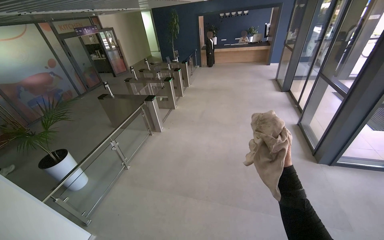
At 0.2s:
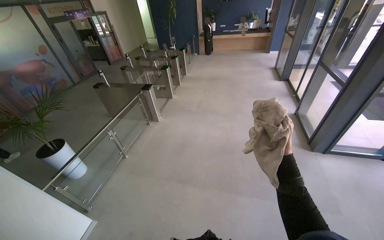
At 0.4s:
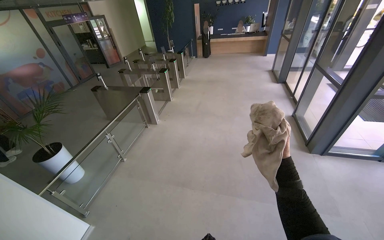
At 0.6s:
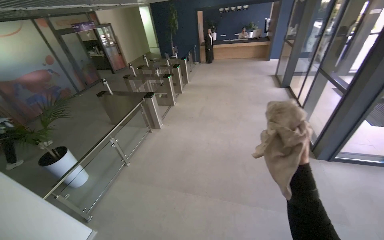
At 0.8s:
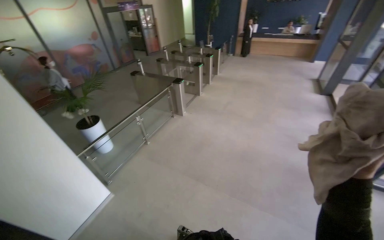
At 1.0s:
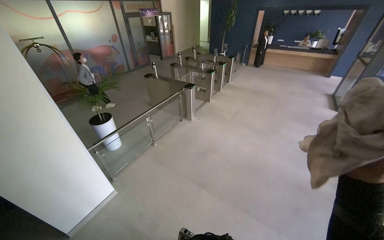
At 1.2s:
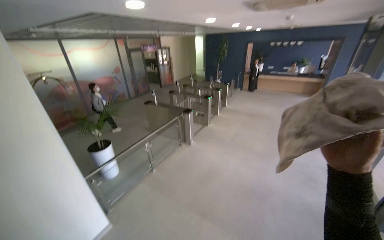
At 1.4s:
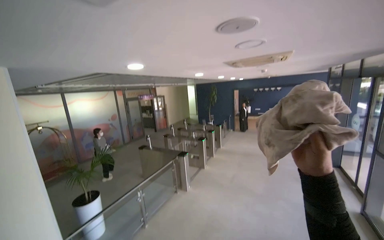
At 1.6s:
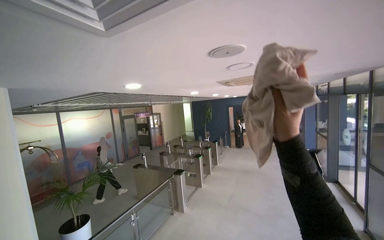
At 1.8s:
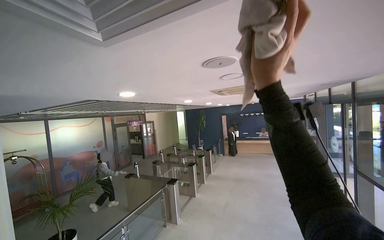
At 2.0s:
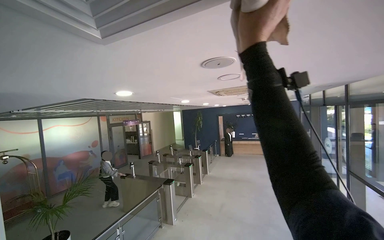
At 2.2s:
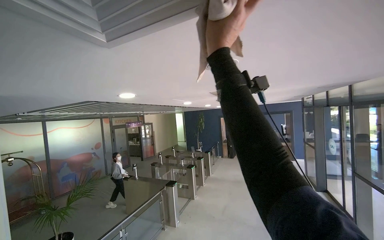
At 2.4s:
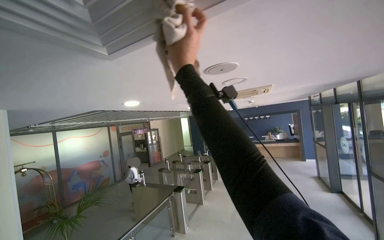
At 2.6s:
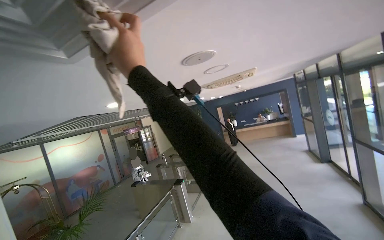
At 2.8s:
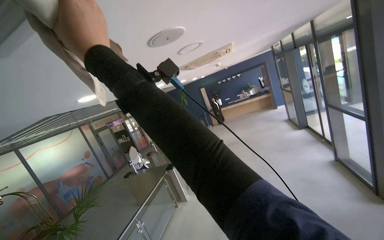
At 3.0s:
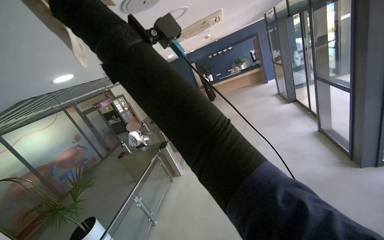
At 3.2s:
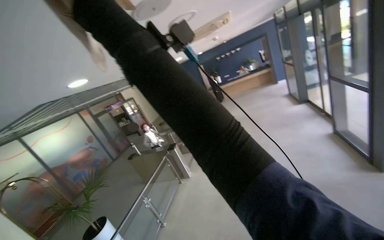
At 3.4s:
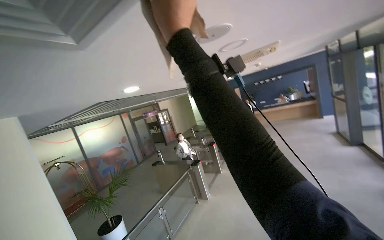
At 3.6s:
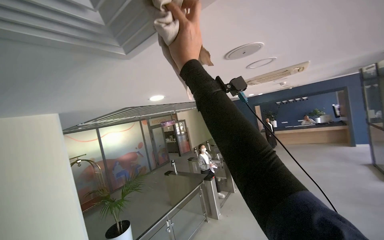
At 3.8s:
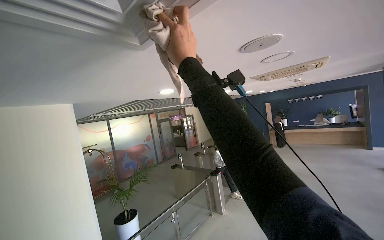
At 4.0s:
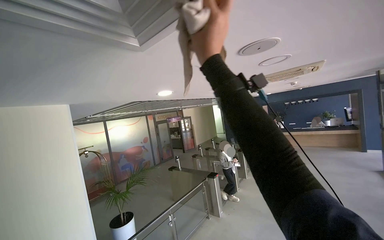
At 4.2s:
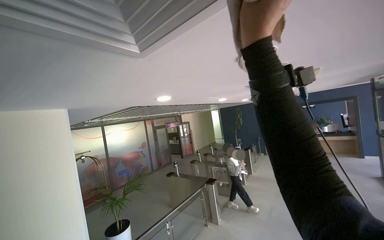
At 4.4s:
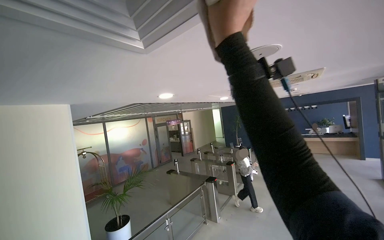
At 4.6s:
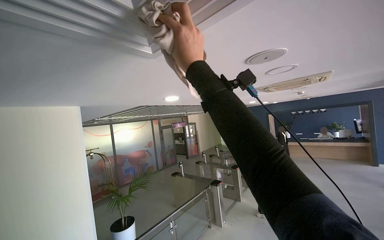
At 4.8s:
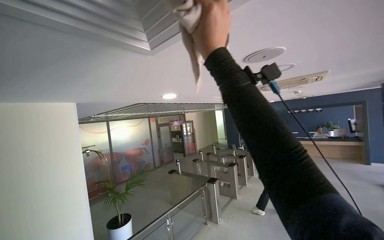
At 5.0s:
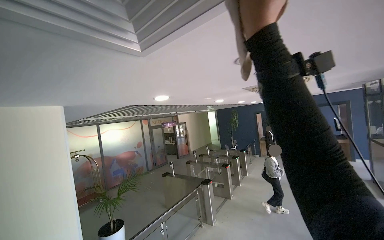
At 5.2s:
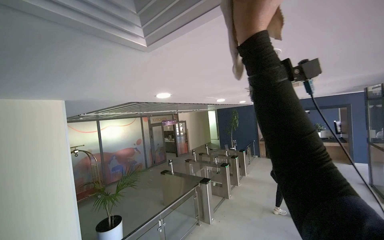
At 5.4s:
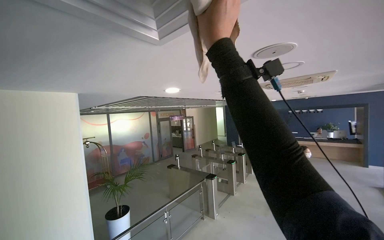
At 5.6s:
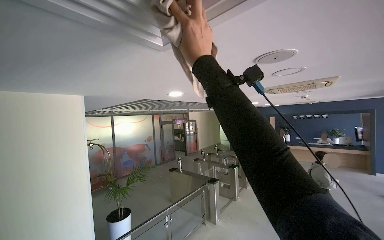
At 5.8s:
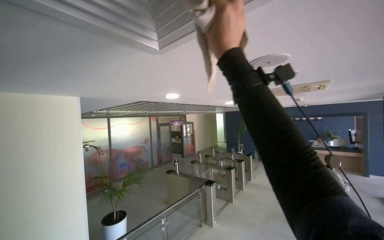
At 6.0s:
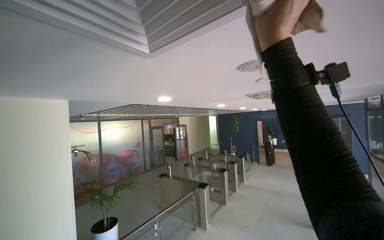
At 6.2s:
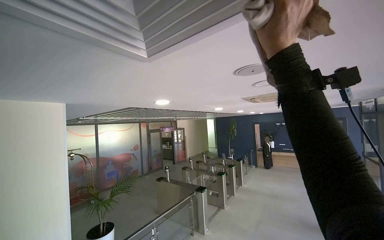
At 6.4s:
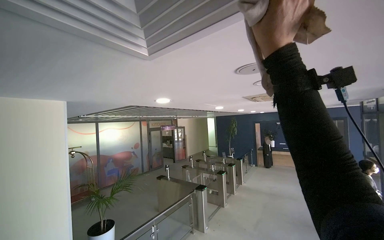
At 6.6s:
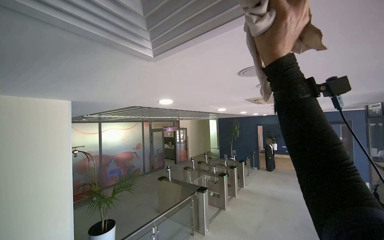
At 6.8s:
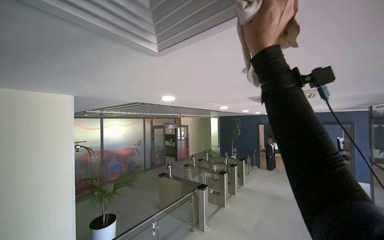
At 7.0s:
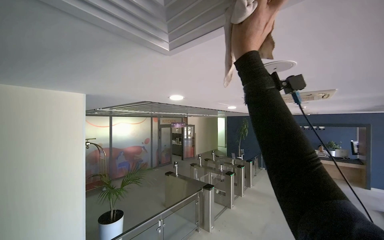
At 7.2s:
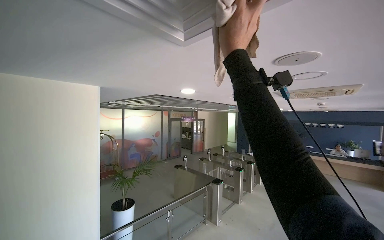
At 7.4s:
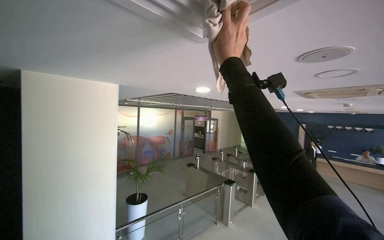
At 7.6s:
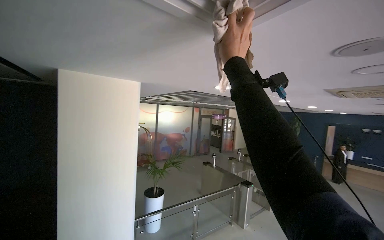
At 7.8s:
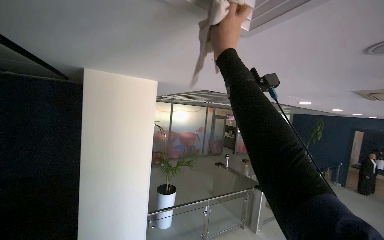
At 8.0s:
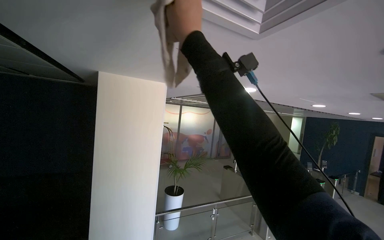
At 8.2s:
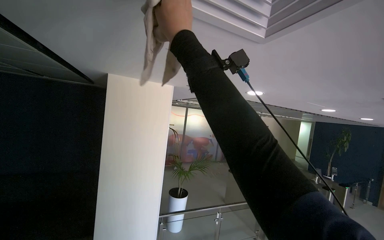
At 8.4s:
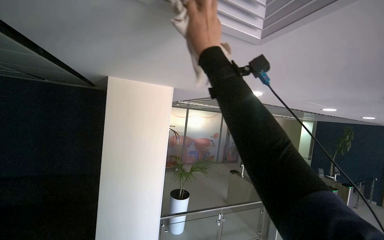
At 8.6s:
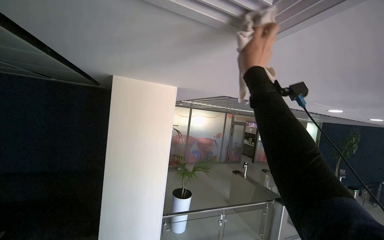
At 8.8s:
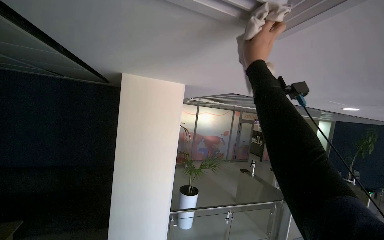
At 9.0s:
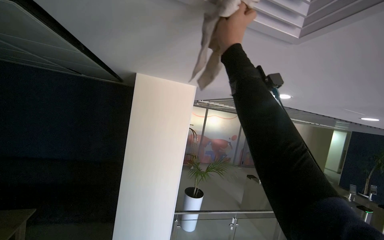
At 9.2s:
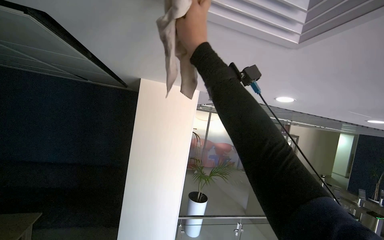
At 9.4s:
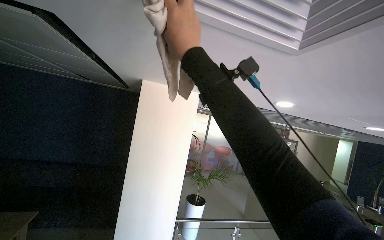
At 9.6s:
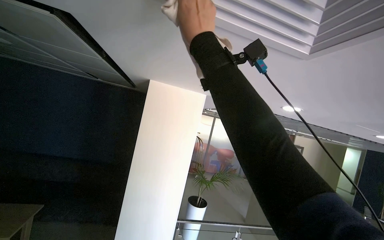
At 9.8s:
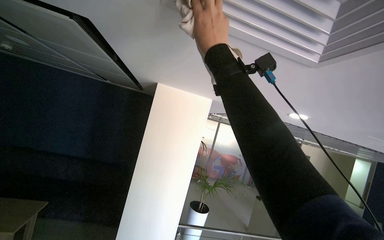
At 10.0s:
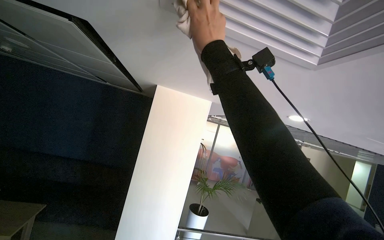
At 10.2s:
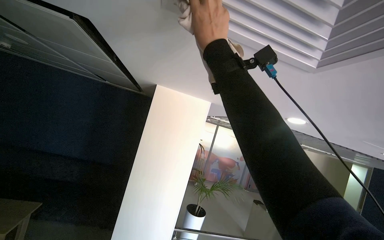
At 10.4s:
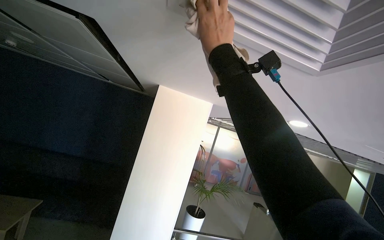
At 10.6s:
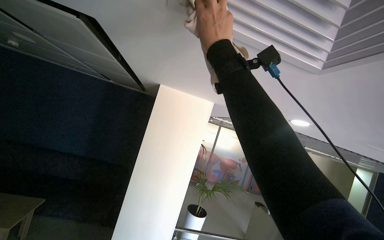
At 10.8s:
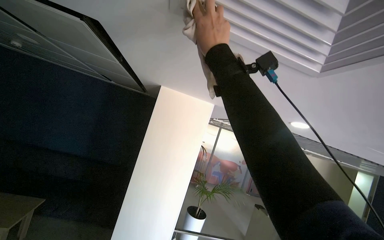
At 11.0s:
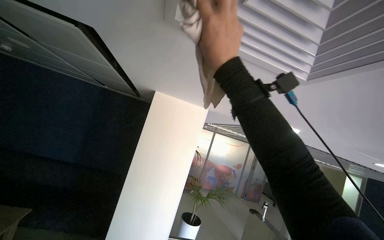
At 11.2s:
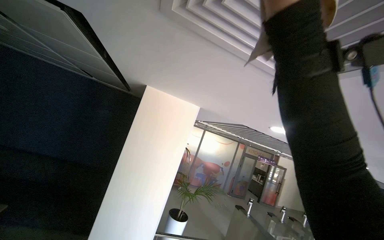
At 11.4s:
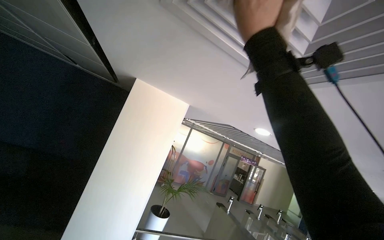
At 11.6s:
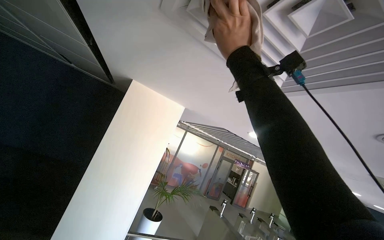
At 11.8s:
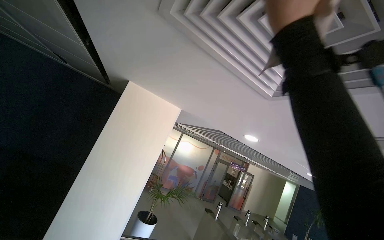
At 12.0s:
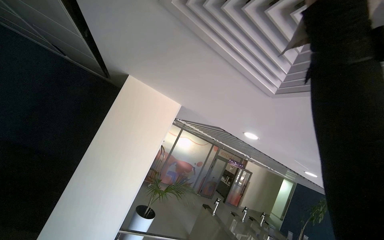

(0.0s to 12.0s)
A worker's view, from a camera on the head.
Job: wiping surfaces.
The whole recording: Wiping ceiling vents. The worker wipes the ceiling vents with a cloth while standing on a ladder.
0.0s - 1.6s: The wearer looks approximately 30 degrees further upward.
1.6s - 3.0s: The wearer's head swings some 25 degrees to the right. The camera pitches downward, by approximately 15 degrees.
3.0s - 4.4s: The head turns to the left by some 30 degrees. The view tilts approximately 15 degrees upward.
4.4s - 6.0s: The right hand swings left and right, roughly 20 cm each way, with 3 reversals.
6.0s - 7.6s: The view pans to the left by about 20 degrees. The right hand heads to the left and farther from the camera, covering some 30 cm.
7.6s - 9.0s: The view swings approximately 20 degrees to the left. The right hand moves left and right over roughly 20 cm, changing direction 2 times.
10.4s - 12.0s: The right hand shifts some 25 cm nearer to the camera and to the right.

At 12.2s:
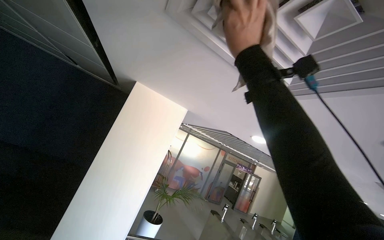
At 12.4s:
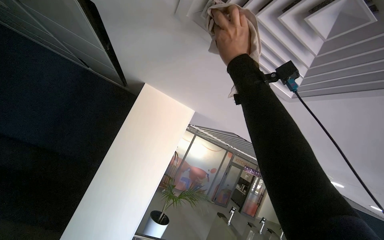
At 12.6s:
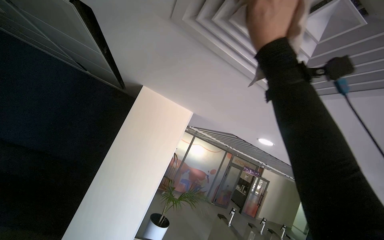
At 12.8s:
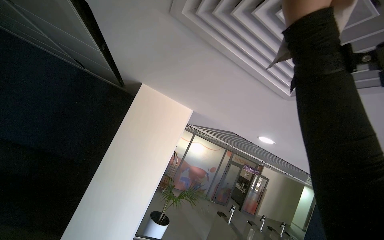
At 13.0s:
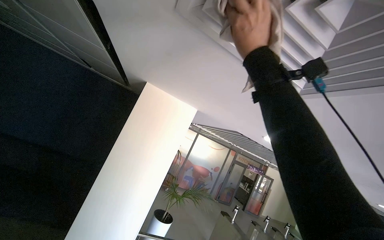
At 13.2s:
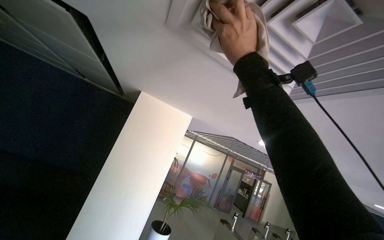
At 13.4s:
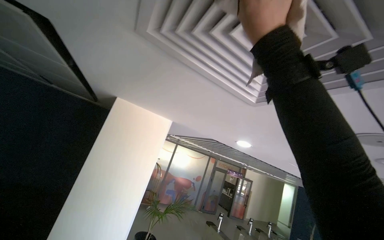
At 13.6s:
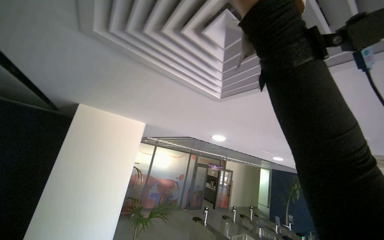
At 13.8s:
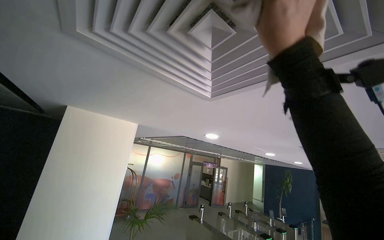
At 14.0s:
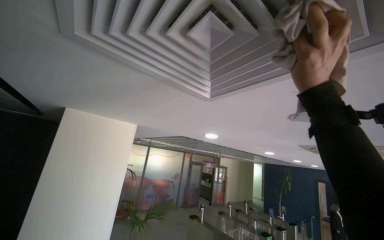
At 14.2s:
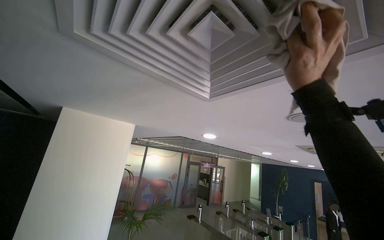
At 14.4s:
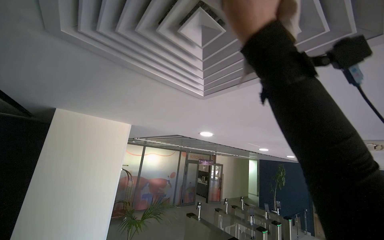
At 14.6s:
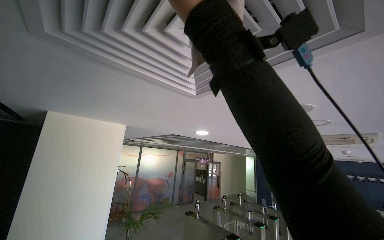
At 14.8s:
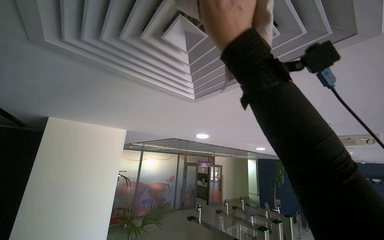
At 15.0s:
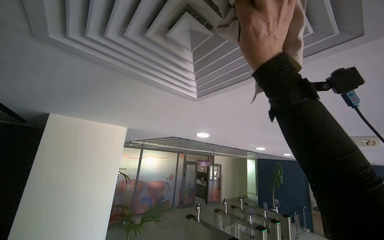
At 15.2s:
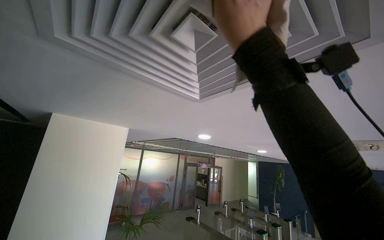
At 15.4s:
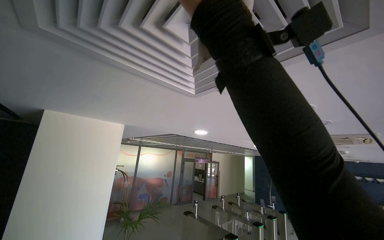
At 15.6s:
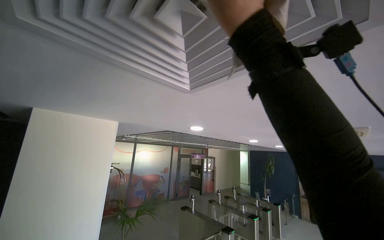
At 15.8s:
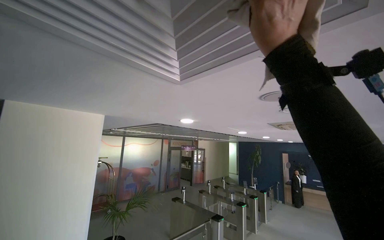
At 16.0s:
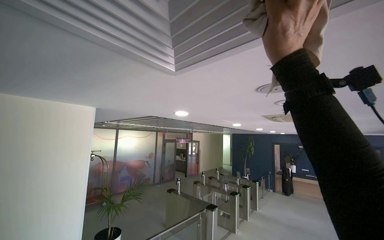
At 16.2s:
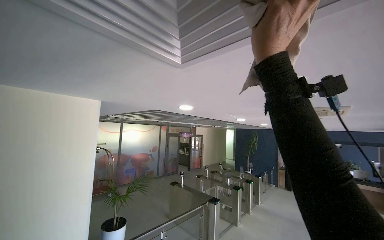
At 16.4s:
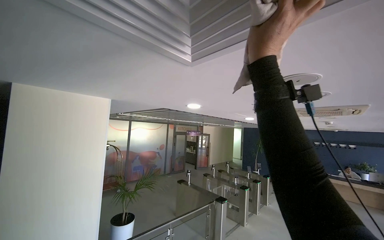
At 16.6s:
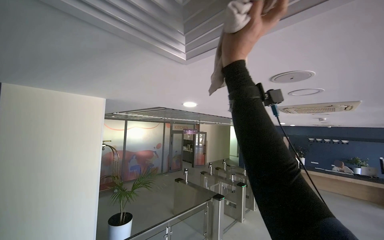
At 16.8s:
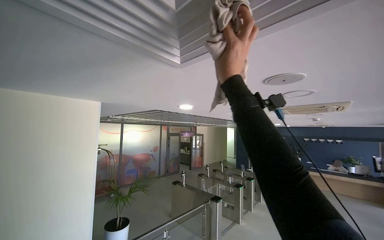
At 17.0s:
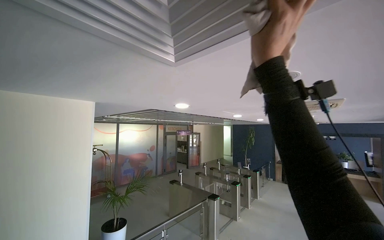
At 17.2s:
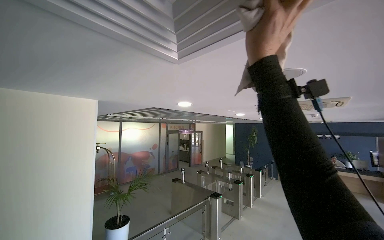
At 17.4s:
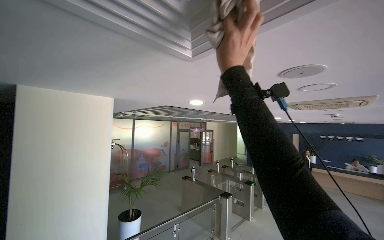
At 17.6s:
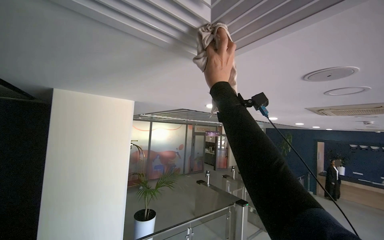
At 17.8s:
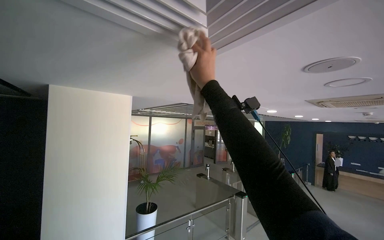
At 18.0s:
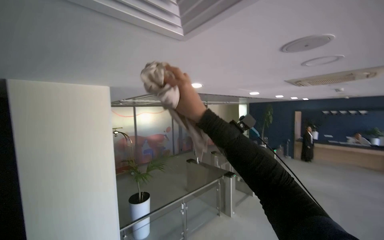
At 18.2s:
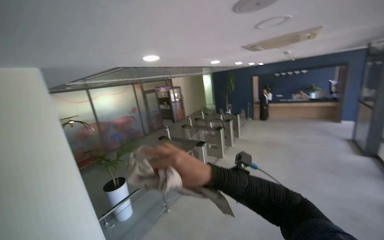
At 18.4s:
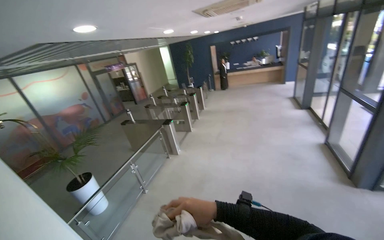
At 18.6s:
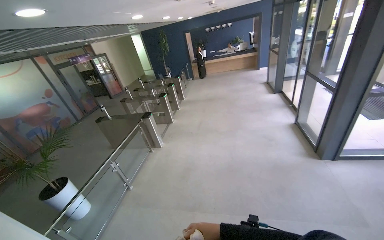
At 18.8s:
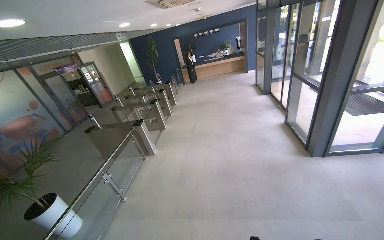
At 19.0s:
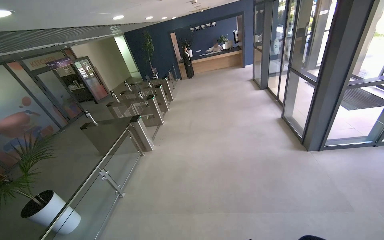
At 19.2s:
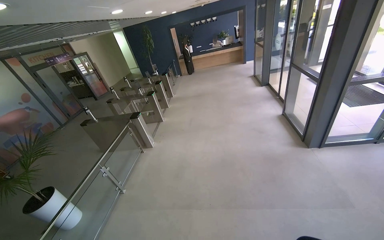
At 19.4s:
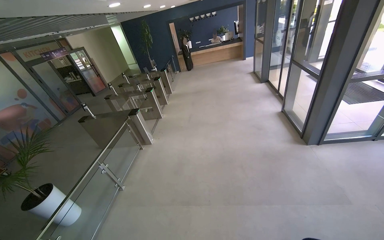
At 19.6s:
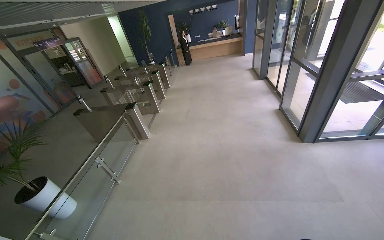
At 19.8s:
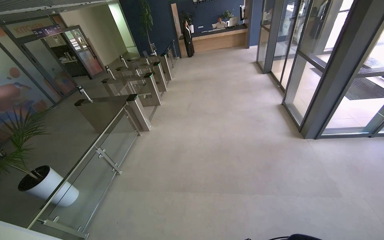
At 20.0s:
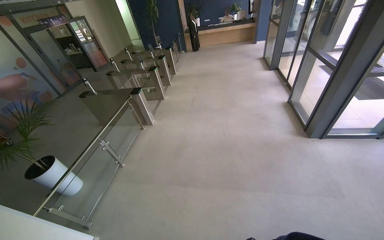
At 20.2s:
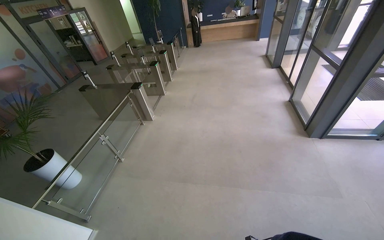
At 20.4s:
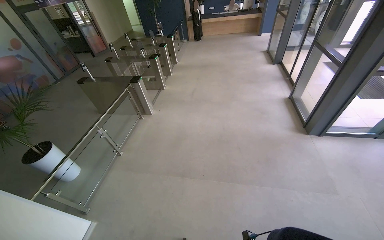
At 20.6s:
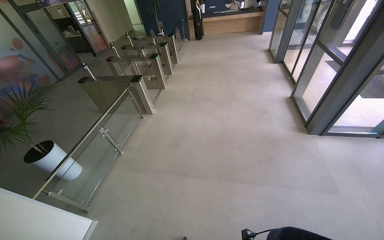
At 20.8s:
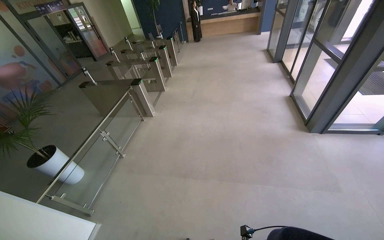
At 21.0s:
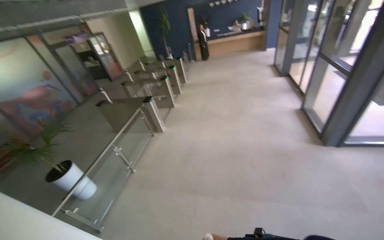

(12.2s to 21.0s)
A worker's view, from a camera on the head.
Job: wiping surfaces.
The whole recording: Wiping ceiling vents. The worker wipes the ceiling vents with a cloth while standing on a ladder.
12.2s - 13.6s: The wearer's head swings roughly 15 degrees to the right. The right hand moves left and right over some 10 cm, changing direction 2 times.
13.6s - 15.2s: The right hand swings left and right, about 20 cm each way, with 2 reversals.
15.2s - 16.6s: The wearer looks roughly 10 degrees further downward. The right hand goes about 15 cm farther from the camera.
16.6s - 18.0s: The right hand is displaced down the picture, farther from the camera and to the left by roughly 20 cm.
18.0s - 19.6s: The head rotates roughly 45 degrees to the right. The view tips downward by about 30 degrees.
